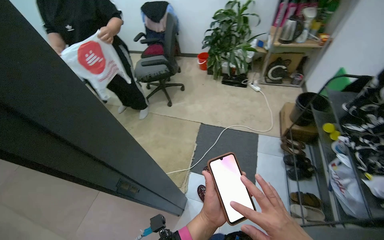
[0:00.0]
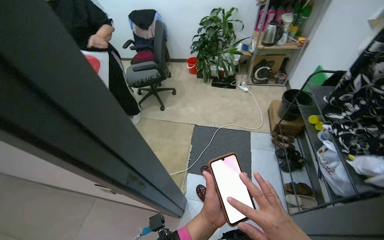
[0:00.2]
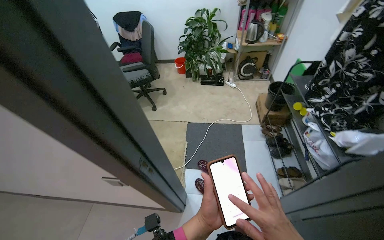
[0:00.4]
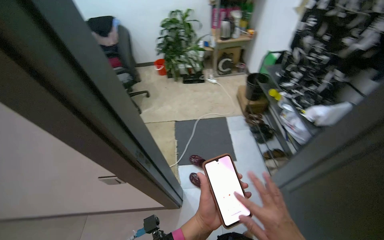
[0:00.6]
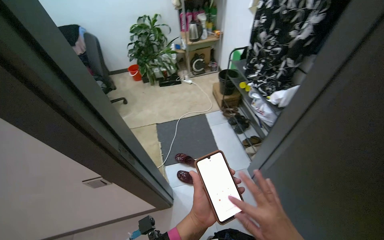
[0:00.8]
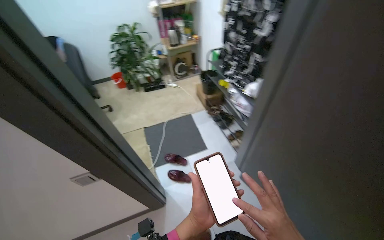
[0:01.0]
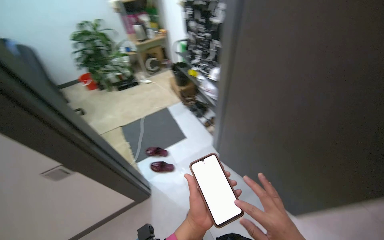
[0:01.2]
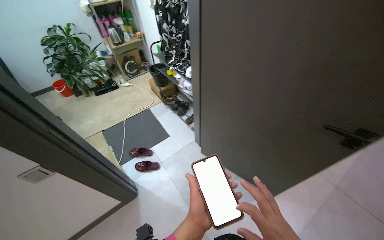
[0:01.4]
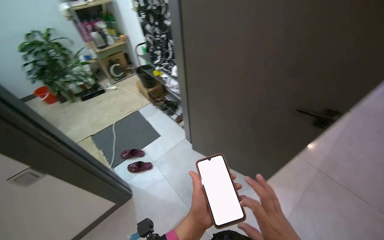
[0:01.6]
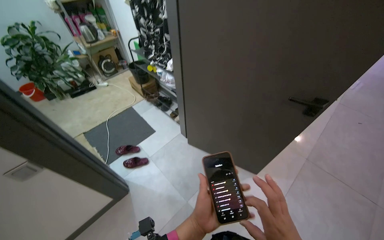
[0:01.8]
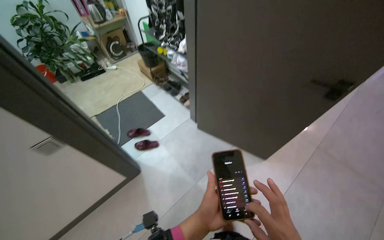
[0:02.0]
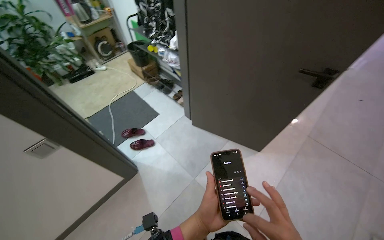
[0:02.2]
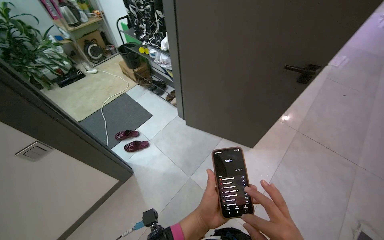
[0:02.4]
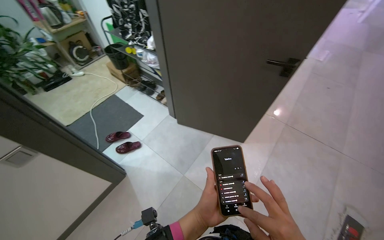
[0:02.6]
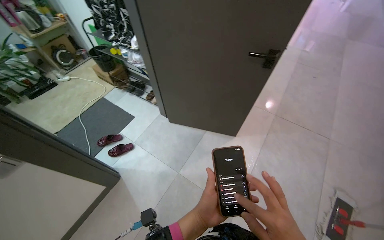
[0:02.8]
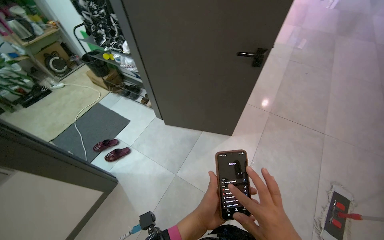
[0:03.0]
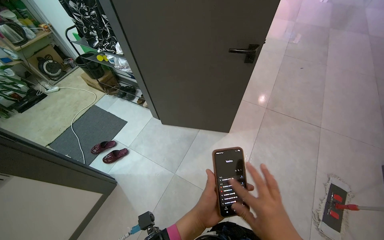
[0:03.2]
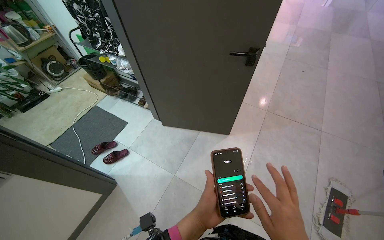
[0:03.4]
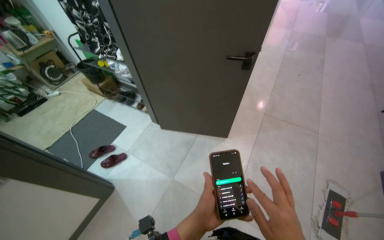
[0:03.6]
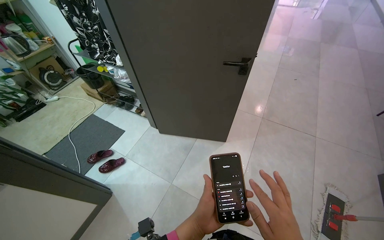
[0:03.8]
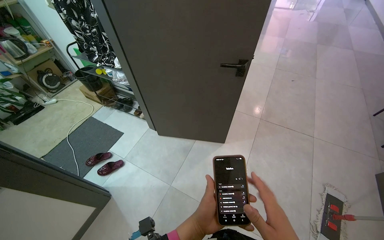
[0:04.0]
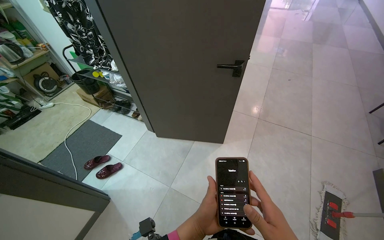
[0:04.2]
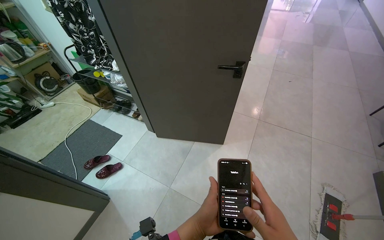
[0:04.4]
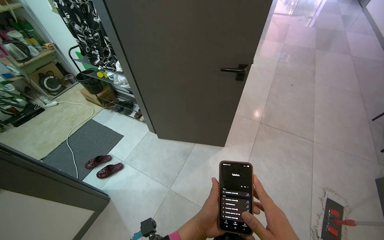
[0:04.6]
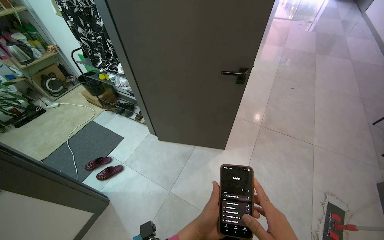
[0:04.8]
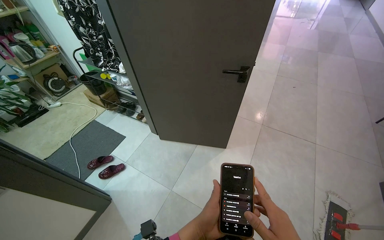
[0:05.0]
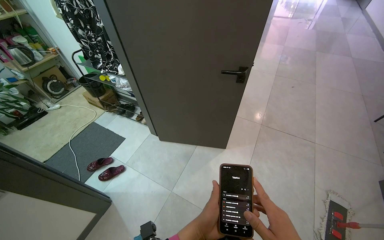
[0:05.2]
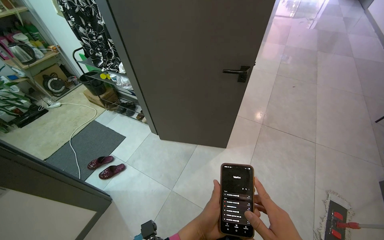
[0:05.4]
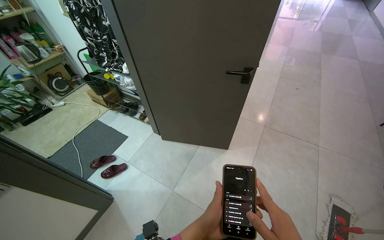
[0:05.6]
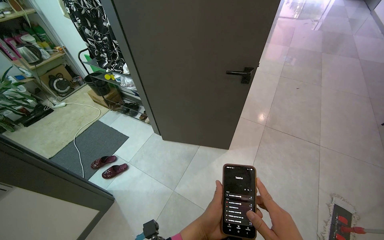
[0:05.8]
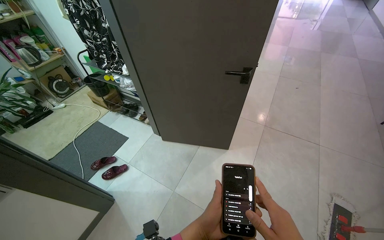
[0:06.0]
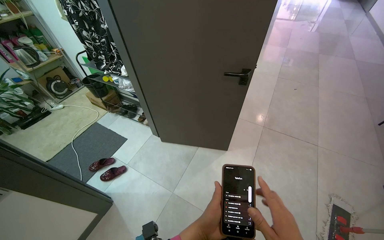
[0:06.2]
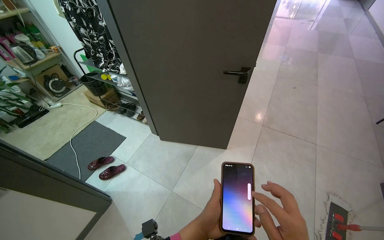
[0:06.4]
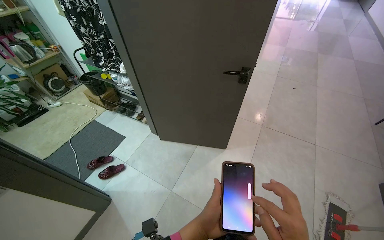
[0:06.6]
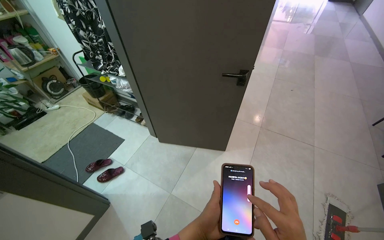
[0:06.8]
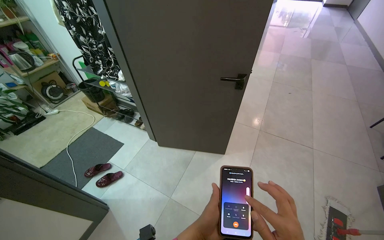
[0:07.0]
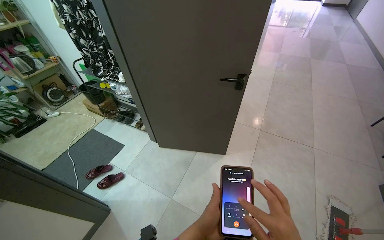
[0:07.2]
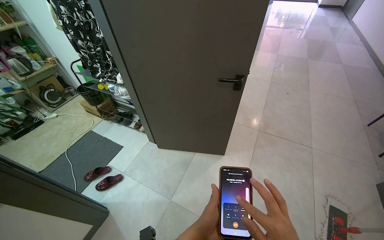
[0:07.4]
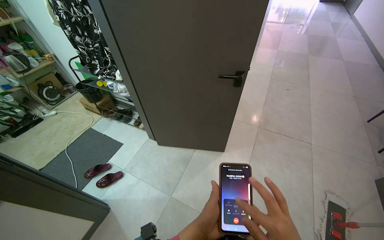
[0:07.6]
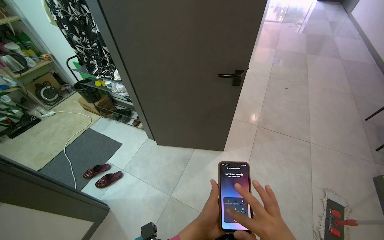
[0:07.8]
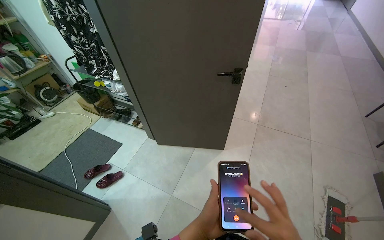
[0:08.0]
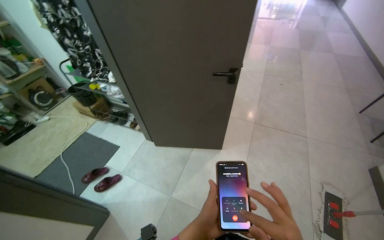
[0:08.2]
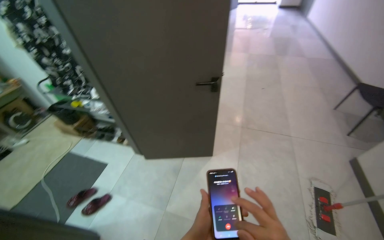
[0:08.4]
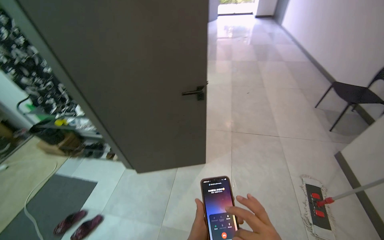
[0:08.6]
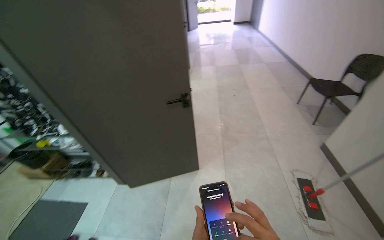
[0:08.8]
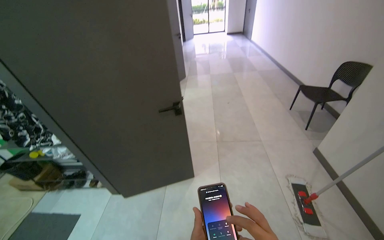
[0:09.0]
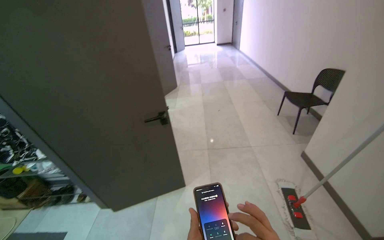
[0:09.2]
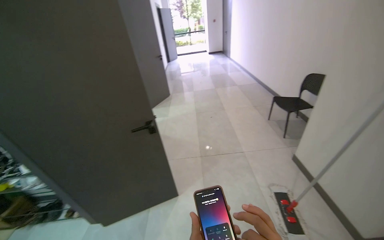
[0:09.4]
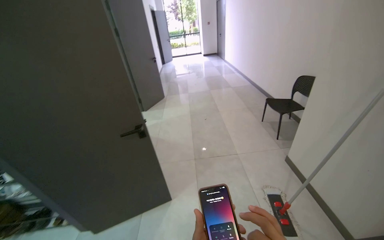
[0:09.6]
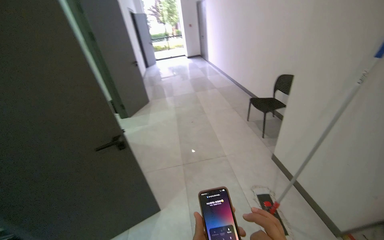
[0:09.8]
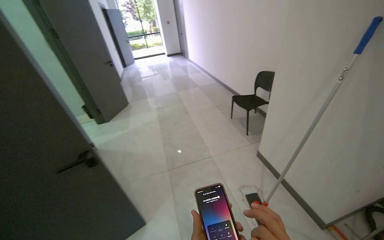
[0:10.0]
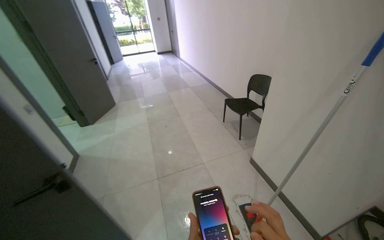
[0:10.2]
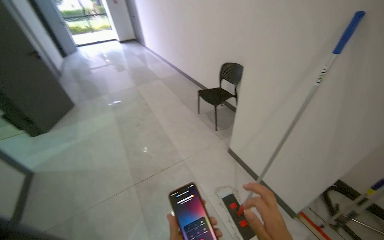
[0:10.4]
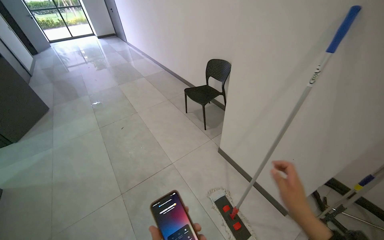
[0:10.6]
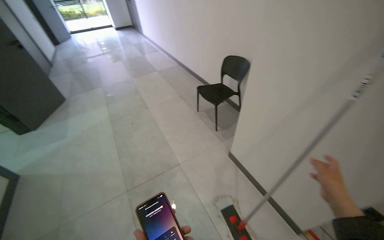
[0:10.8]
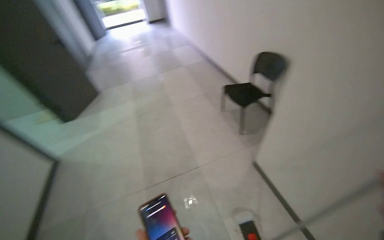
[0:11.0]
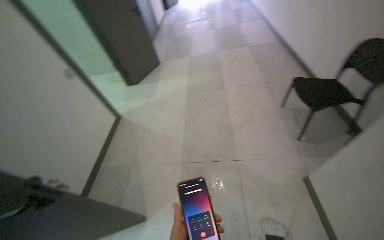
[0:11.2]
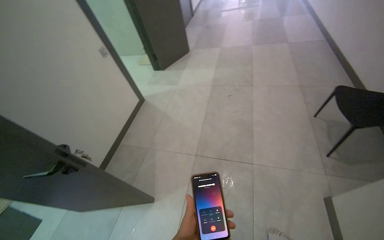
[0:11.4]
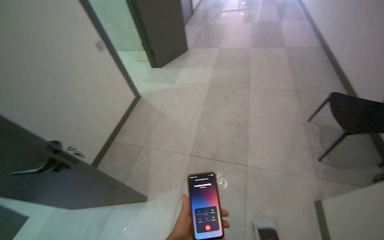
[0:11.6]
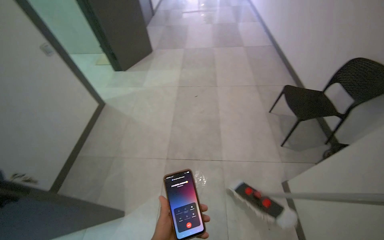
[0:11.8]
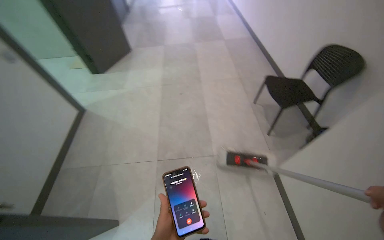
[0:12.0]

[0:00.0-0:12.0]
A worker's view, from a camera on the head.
Job: mopping floor.
The whole recording: Mopping hallway floor. The worker mops various areas.
0:00.0 to 0:01.6: The camera is carried approximately 70 cm. The wearer's head swings approximately 60 degrees to the right.
0:01.6 to 0:03.0: The head turns to the right by roughly 20 degrees.
0:07.6 to 0:09.0: The wearer looks approximately 25 degrees further to the right.
0:09.0 to 0:10.4: The camera is carried approximately 60 cm. The wearer looks some 35 degrees further to the right.
0:10.4 to 0:12.0: The wearer looks roughly 25 degrees further to the left. The wearer looks approximately 15 degrees further downward.

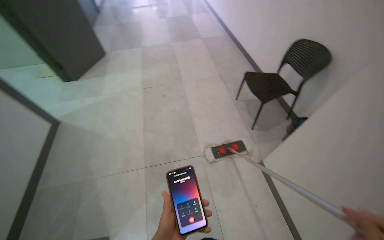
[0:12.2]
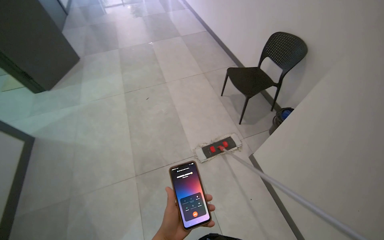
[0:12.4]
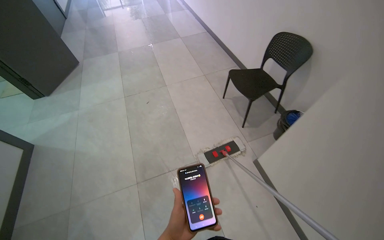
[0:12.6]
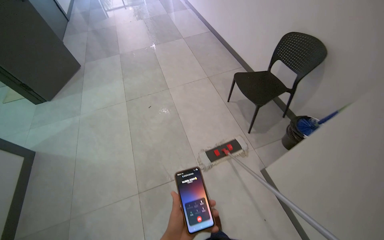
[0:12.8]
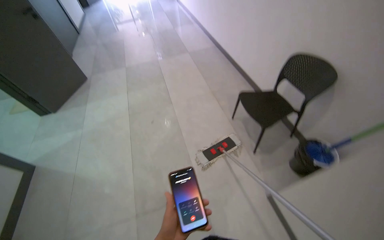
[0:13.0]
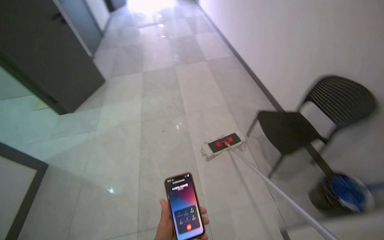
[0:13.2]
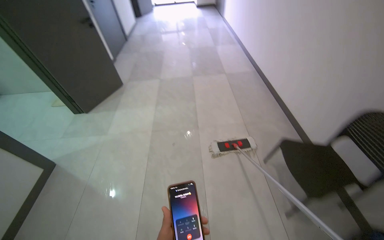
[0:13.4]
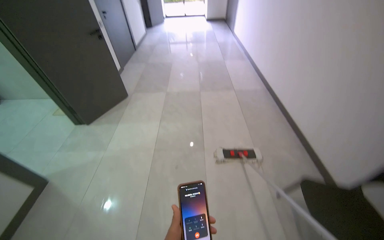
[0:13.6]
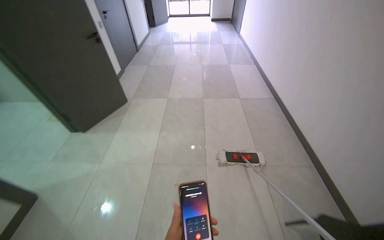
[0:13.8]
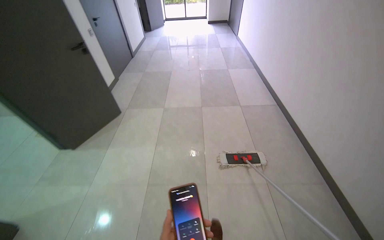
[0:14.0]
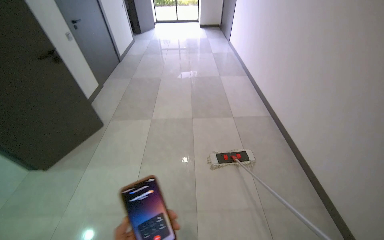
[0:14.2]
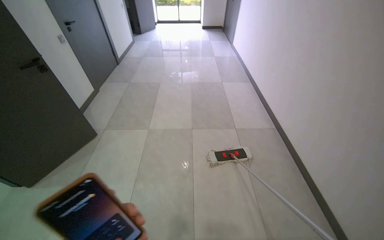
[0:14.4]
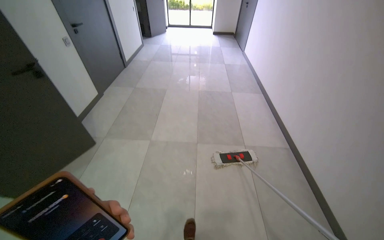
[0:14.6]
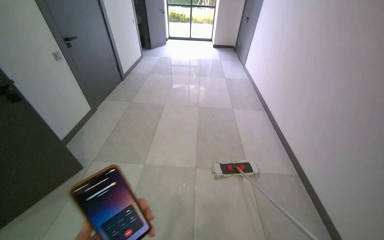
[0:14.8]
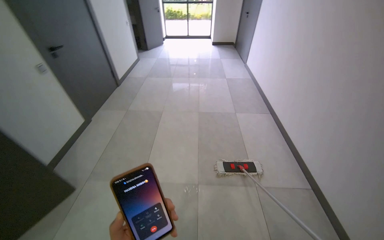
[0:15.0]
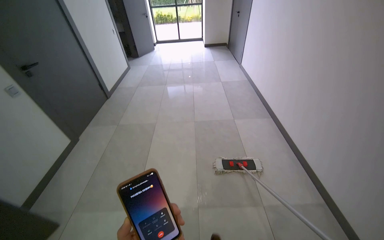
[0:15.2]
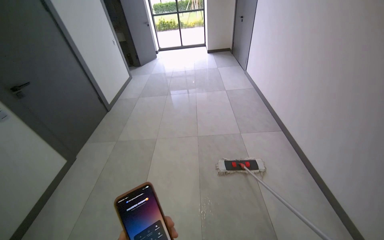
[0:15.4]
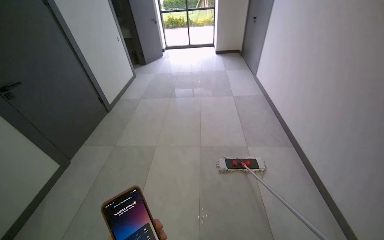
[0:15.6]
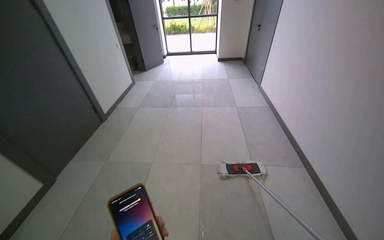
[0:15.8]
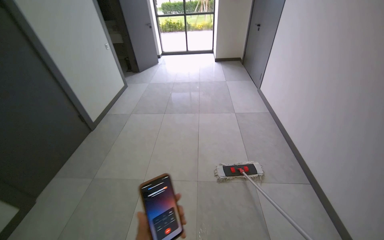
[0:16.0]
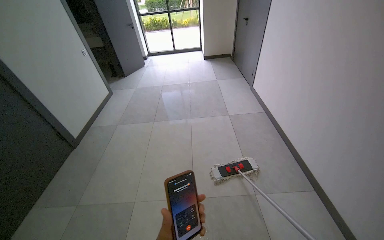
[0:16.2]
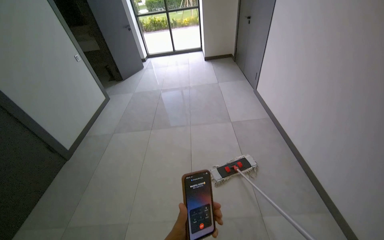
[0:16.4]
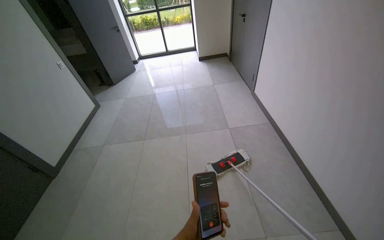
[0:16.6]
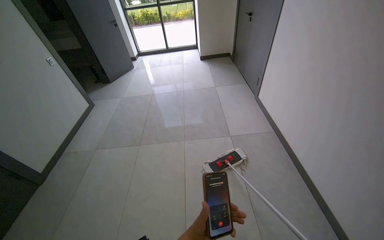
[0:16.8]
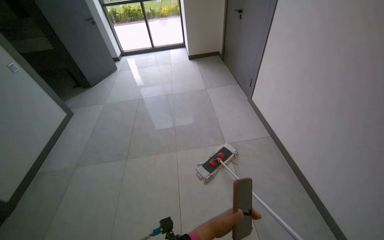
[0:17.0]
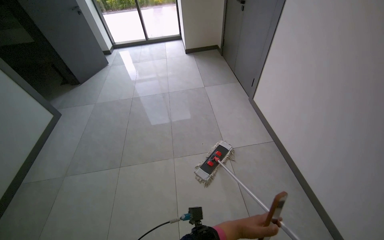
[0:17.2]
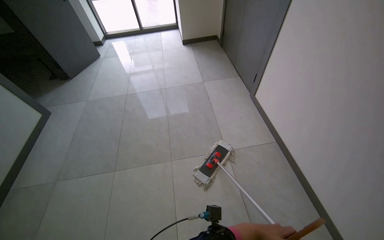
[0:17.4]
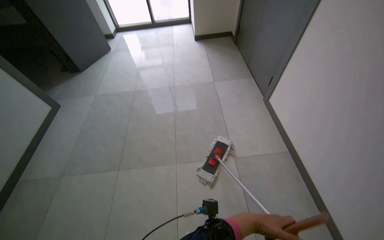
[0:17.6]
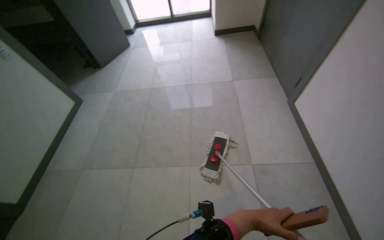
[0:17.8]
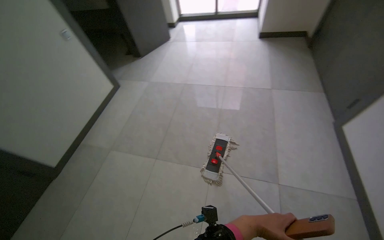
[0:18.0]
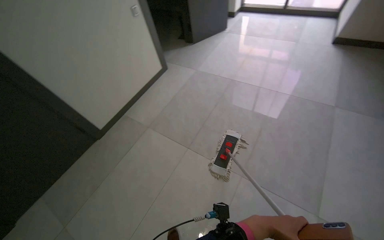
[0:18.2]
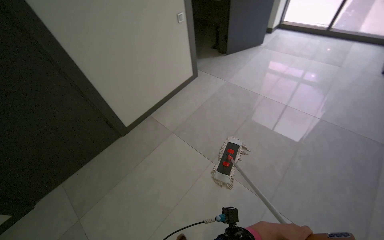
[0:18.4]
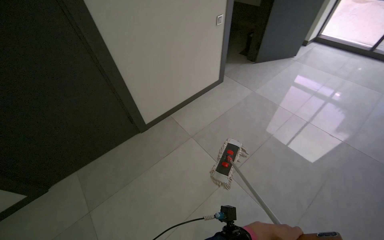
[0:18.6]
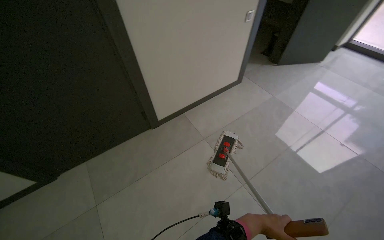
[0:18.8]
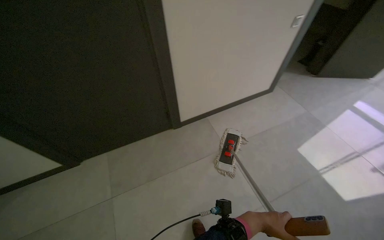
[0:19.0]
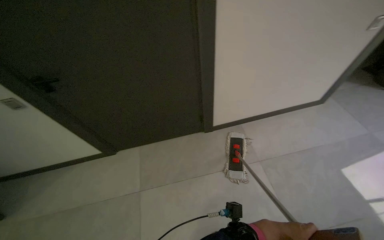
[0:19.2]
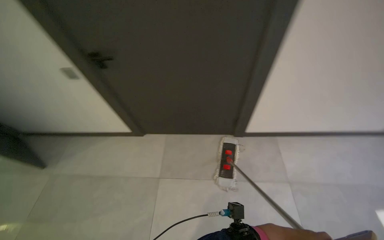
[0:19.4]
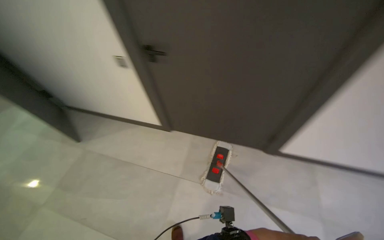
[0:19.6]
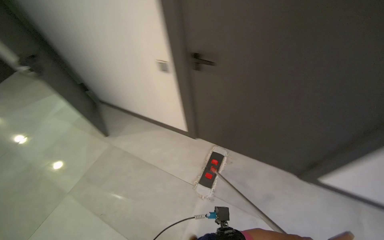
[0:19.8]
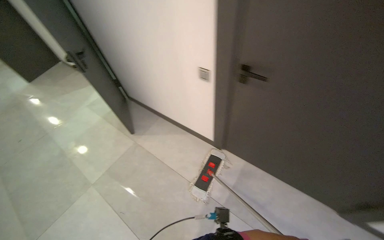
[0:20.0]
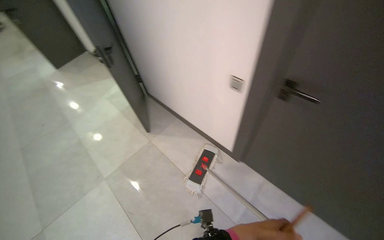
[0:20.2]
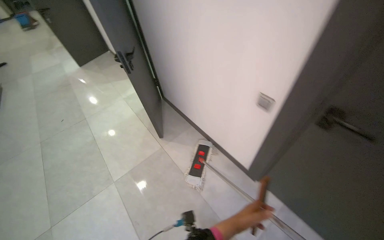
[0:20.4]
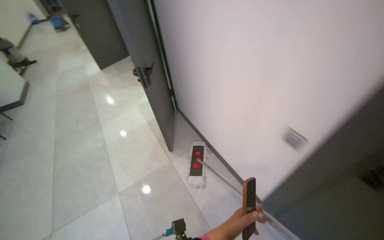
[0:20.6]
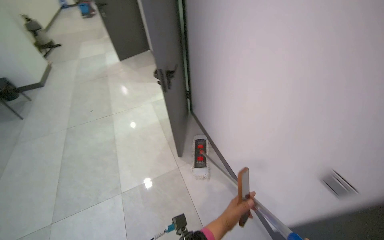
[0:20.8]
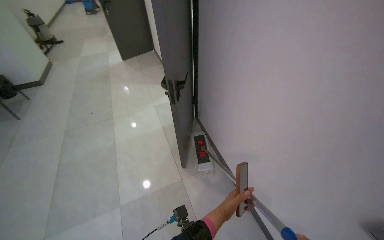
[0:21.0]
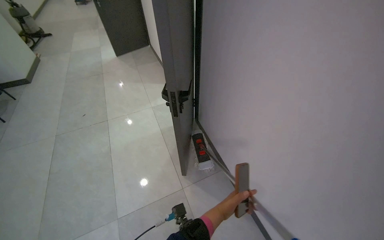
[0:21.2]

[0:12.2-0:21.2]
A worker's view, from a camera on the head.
Job: mopping floor.
The whole recording: Mopping hallway floor. The worker mops various areas.
0:12.2 to 0:13.8: The head travels approximately 90 cm.
0:13.8 to 0:15.2: The wearer moves roughly 1.5 m.
0:15.2 to 0:16.6: The camera travels some 1.5 m.
0:16.6 to 0:18.2: The camera is carried about 1 m. The head turns to the left by approximately 40 degrees. The wearer looks about 20 degrees further downward.
0:18.2 to 0:19.8: The head travels approximately 60 cm. The wearer looks some 75 degrees further to the left.
0:19.8 to 0:21.2: The head travels some 1 m. The head turns to the left by about 40 degrees.
